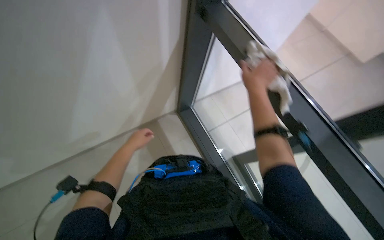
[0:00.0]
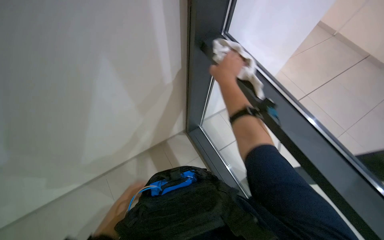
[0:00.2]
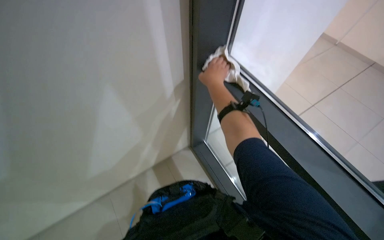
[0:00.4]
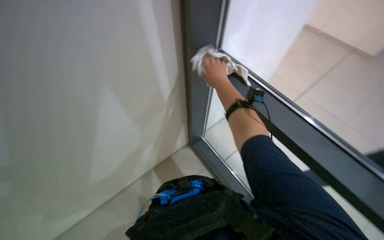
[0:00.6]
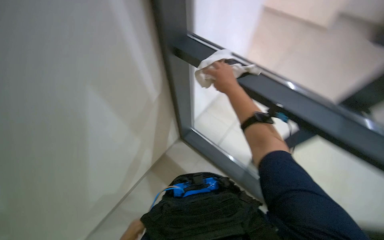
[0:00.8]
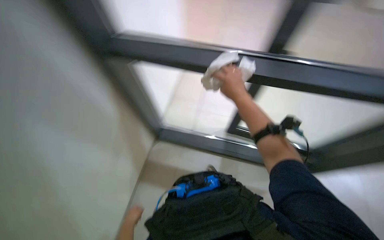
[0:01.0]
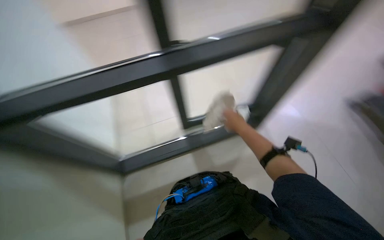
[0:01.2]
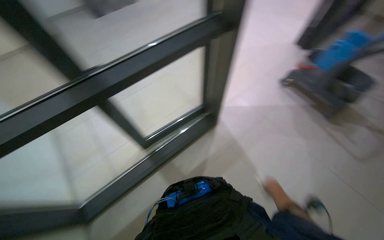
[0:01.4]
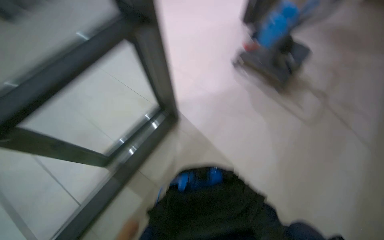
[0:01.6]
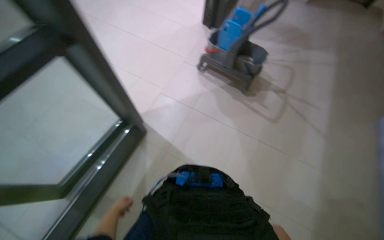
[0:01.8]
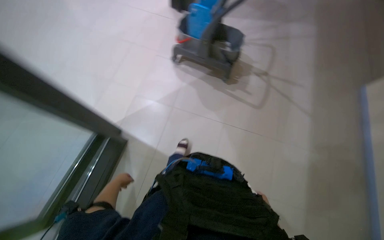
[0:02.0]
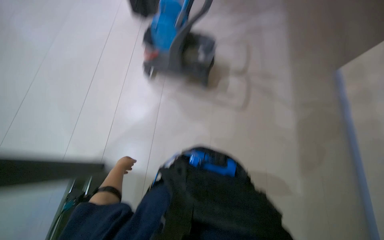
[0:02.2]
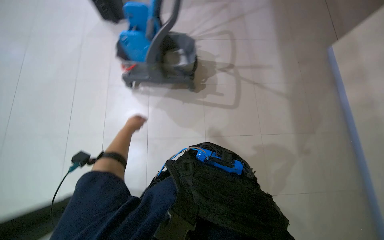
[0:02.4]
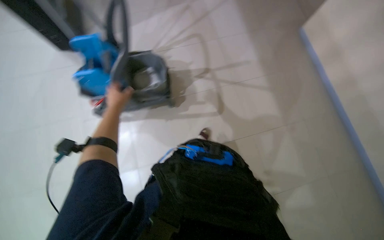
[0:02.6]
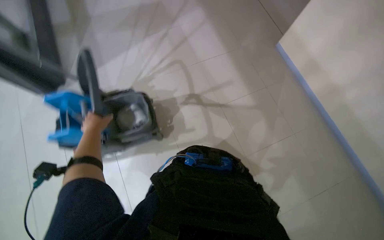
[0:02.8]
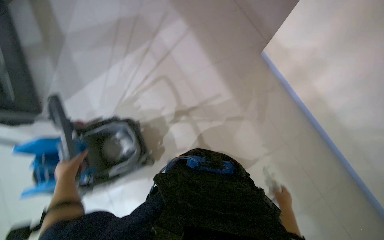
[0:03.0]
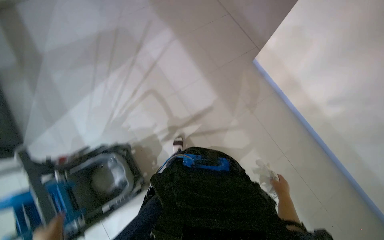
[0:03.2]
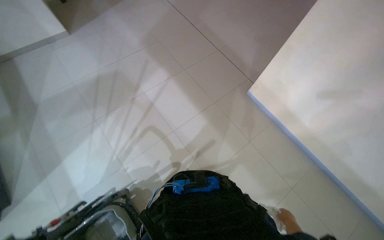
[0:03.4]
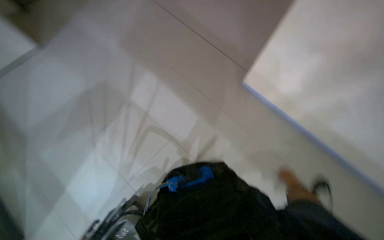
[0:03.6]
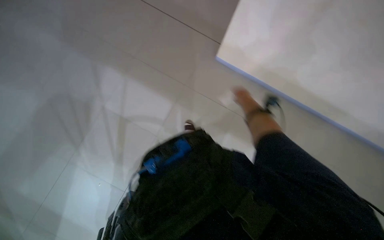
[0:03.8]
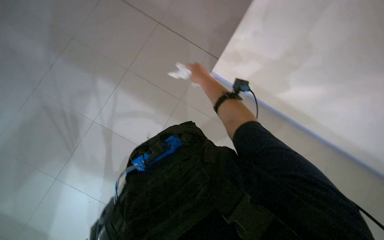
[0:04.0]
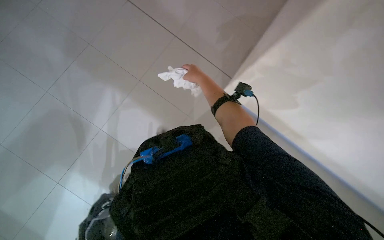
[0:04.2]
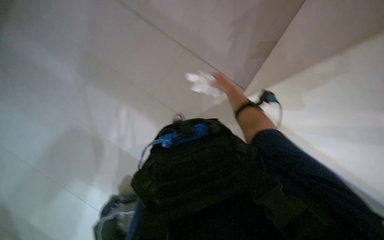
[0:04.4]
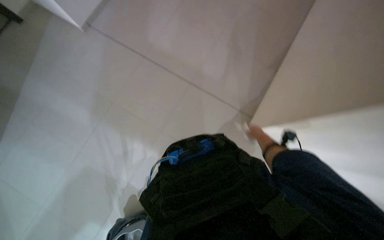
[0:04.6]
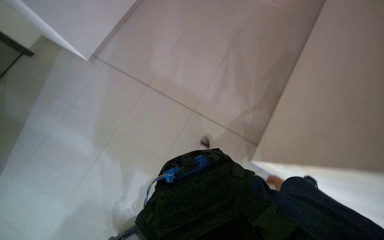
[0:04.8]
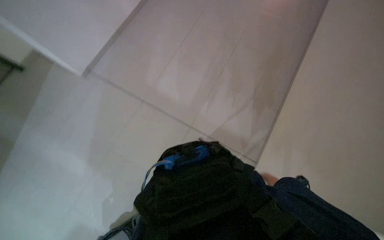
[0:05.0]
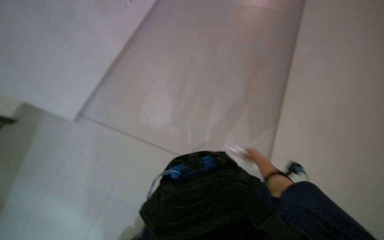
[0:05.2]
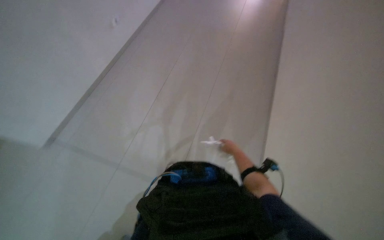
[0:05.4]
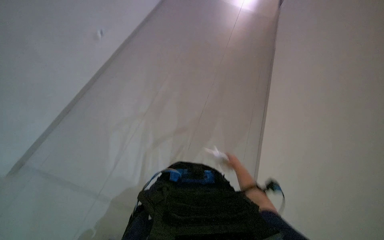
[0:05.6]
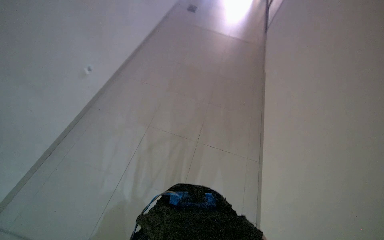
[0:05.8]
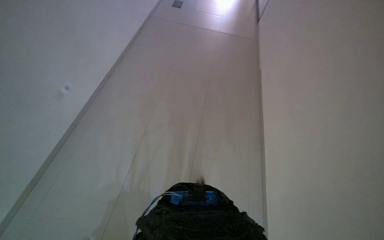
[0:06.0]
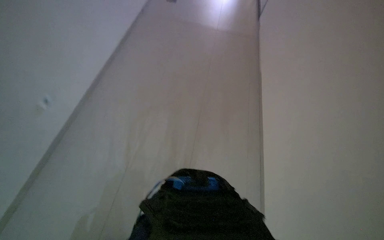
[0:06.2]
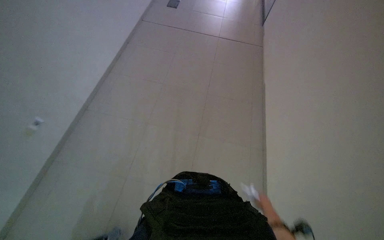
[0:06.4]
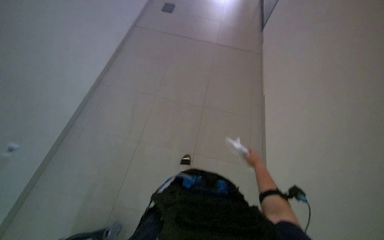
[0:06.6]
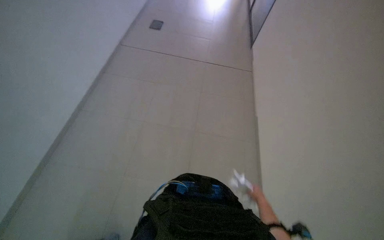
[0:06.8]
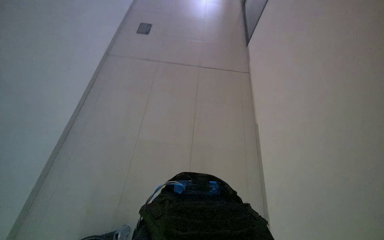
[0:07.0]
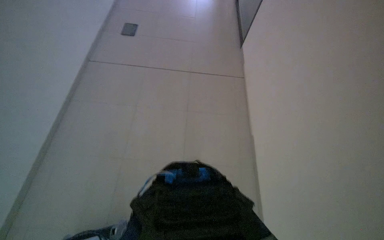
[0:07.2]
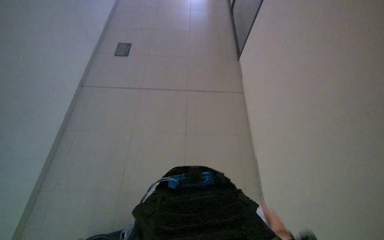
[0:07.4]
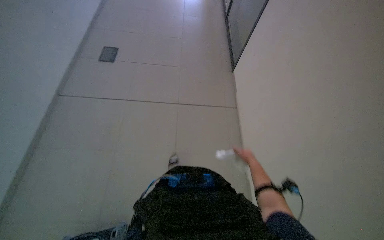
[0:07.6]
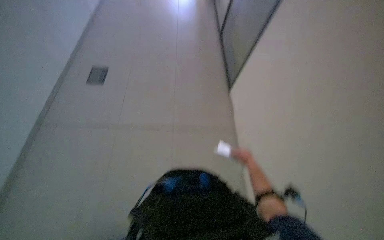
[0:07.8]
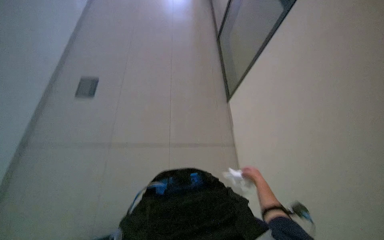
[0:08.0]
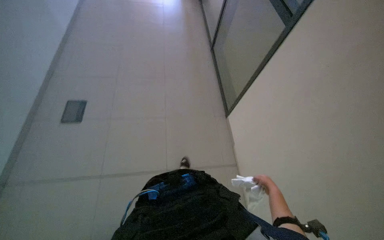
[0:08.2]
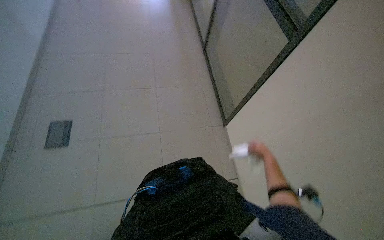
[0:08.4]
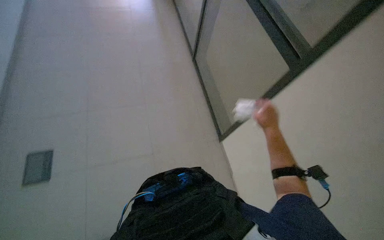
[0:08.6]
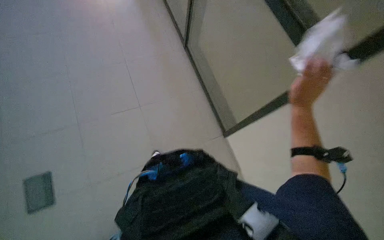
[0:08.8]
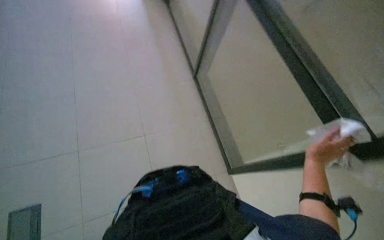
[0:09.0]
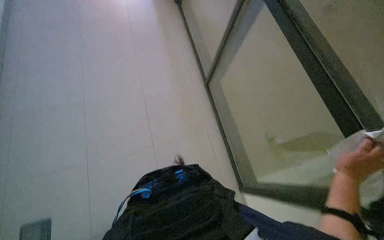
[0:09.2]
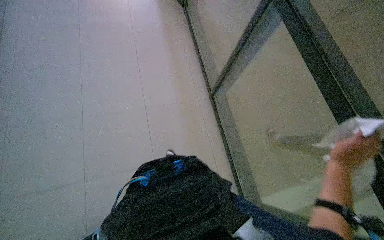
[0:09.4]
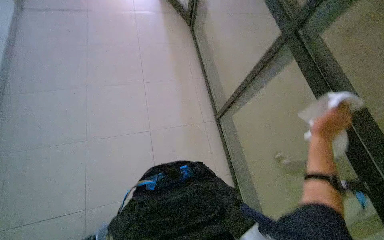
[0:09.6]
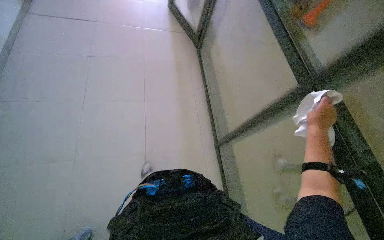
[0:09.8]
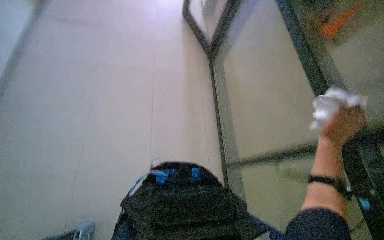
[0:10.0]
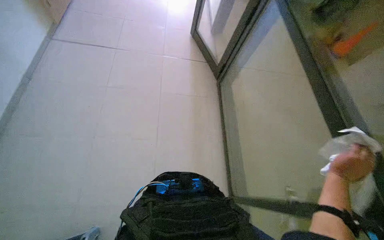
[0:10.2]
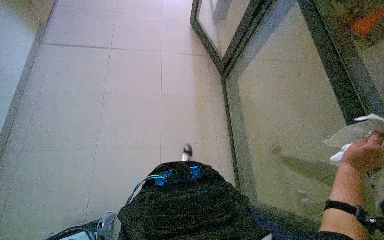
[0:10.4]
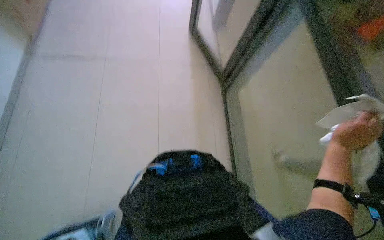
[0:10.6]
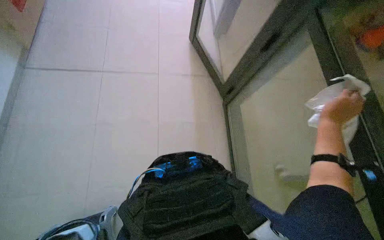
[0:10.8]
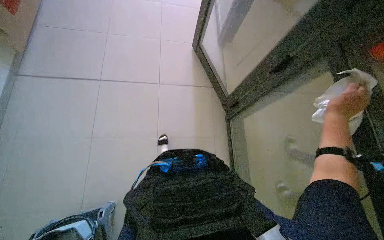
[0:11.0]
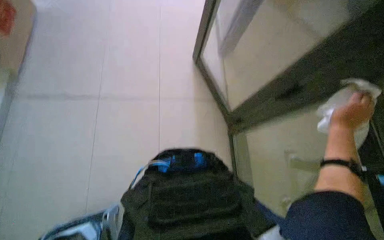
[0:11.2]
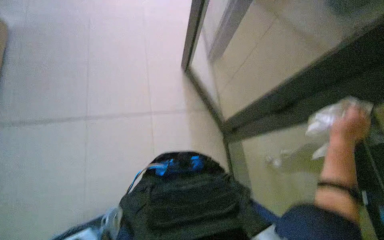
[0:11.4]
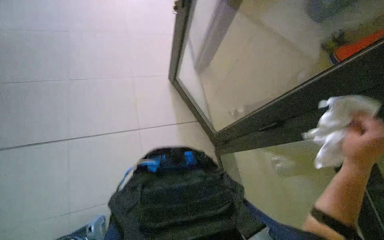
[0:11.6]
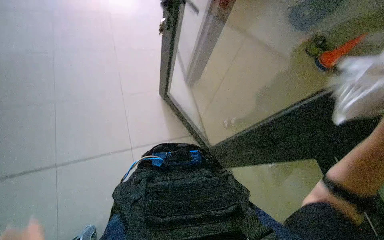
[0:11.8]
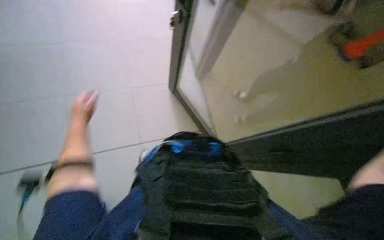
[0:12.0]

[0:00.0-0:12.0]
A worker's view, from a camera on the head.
Job: cleaning windows.
The whole recording: Wiping glass panels. The worker wipes the glass panels and frames with a cloth.
0:01.6 to 0:03.0: The head rotates about 35 degrees to the right.
0:03.0 to 0:04.4: The scene rotates counterclockwise by roughly 25 degrees.
0:04.4 to 0:06.0: The view tips upward by some 25 degrees.
0:07.6 to 0:09.0: The view tips upward by some 20 degrees. The right hand goes up and down the picture, some 35 cm each way, reversing 2 times.
0:09.0 to 0:10.4: The camera pitches upward, by about 15 degrees. The right hand shifts about 10 cm to the right, and goes up the picture and returns, some 10 cm each way.

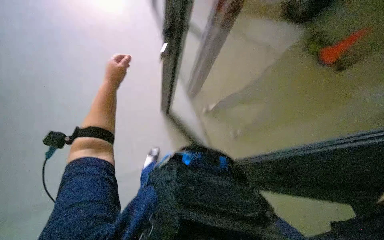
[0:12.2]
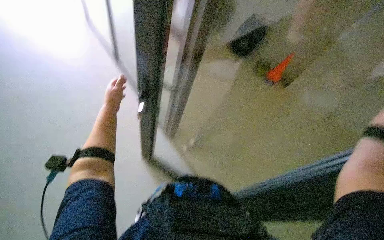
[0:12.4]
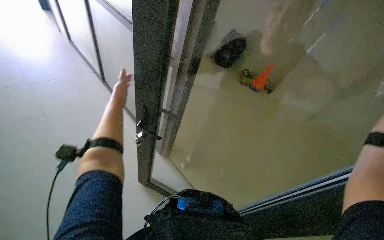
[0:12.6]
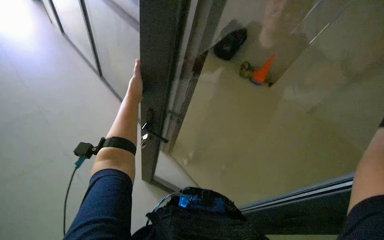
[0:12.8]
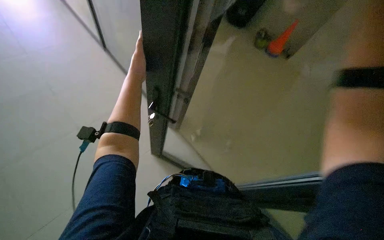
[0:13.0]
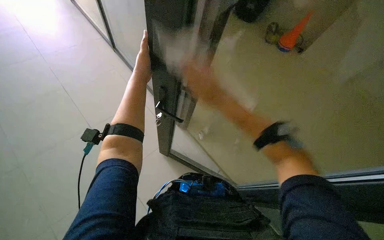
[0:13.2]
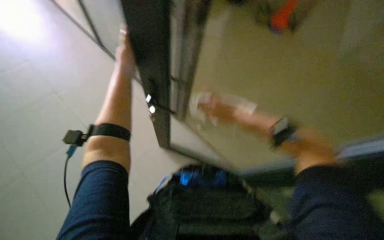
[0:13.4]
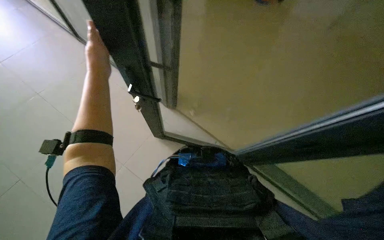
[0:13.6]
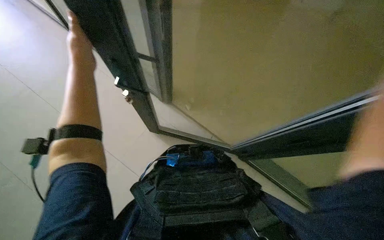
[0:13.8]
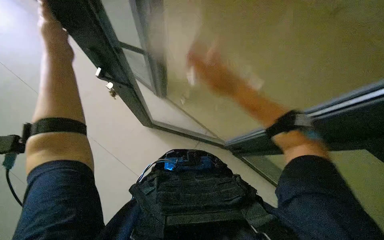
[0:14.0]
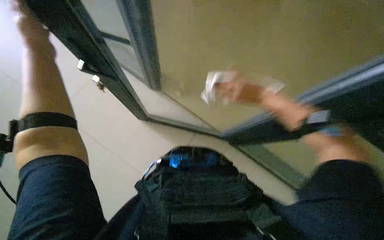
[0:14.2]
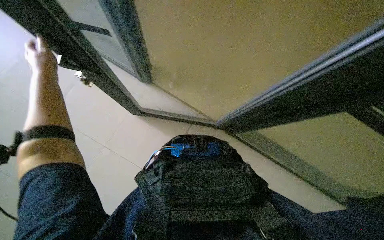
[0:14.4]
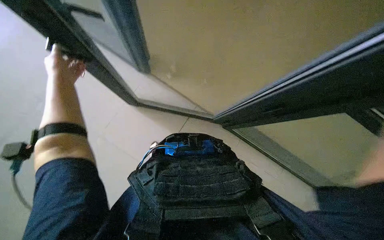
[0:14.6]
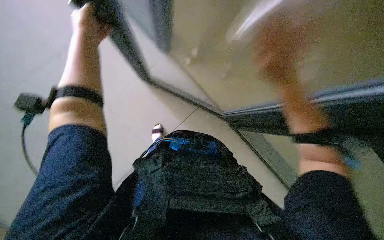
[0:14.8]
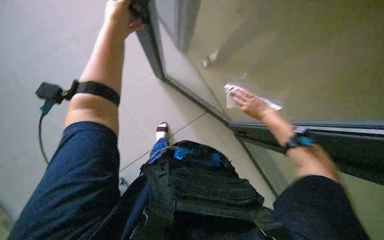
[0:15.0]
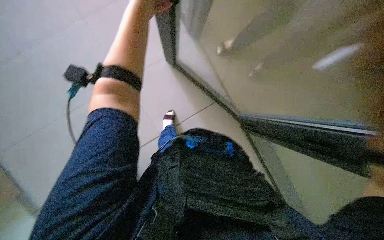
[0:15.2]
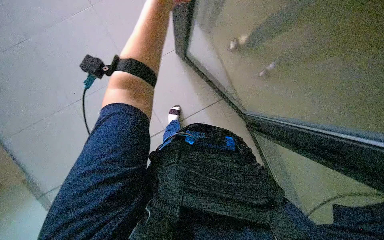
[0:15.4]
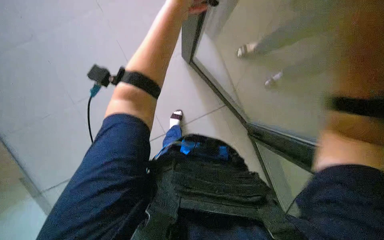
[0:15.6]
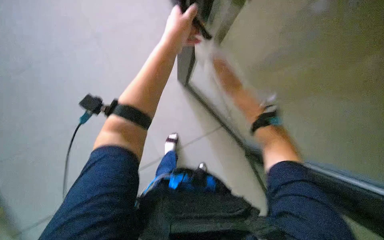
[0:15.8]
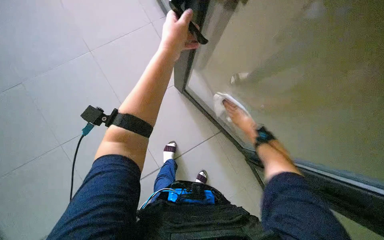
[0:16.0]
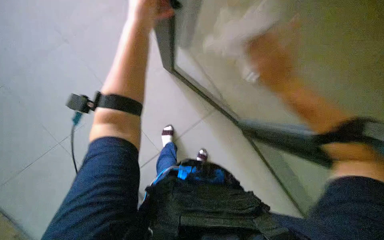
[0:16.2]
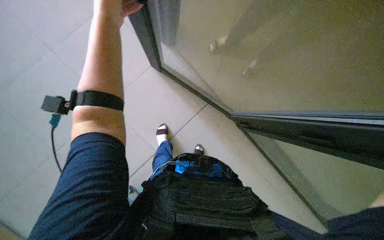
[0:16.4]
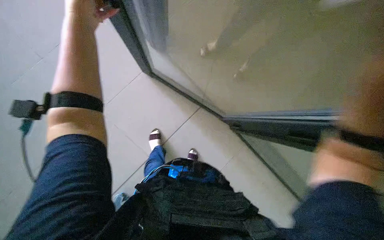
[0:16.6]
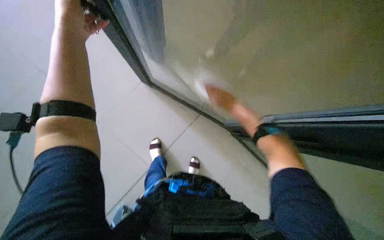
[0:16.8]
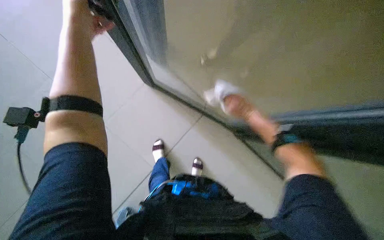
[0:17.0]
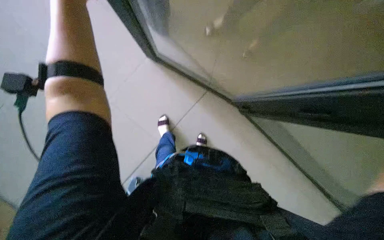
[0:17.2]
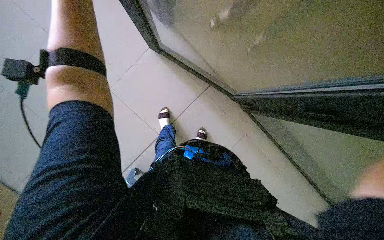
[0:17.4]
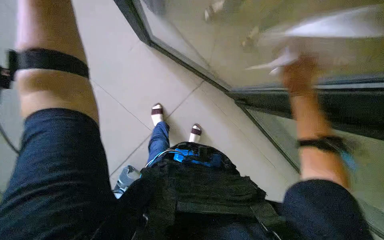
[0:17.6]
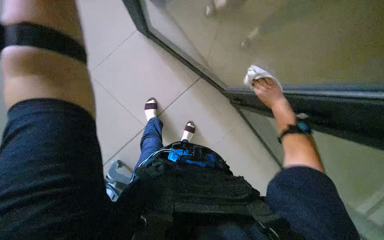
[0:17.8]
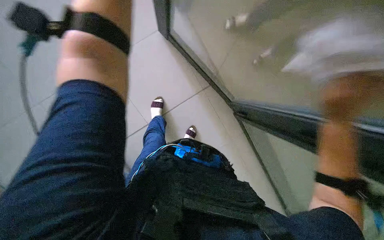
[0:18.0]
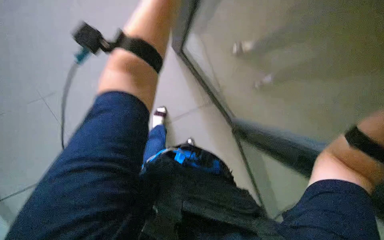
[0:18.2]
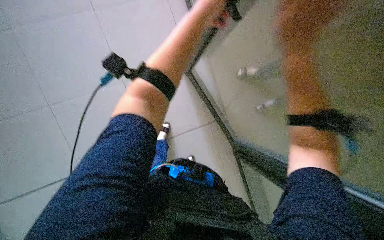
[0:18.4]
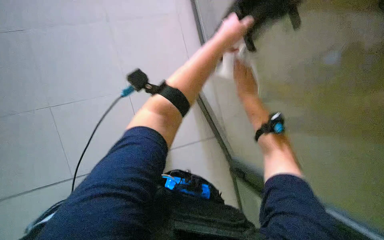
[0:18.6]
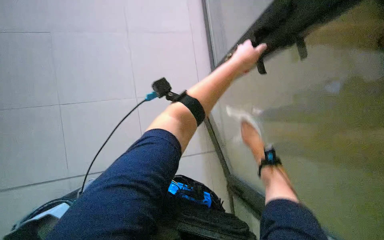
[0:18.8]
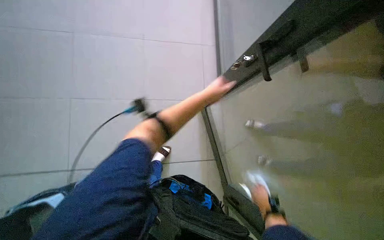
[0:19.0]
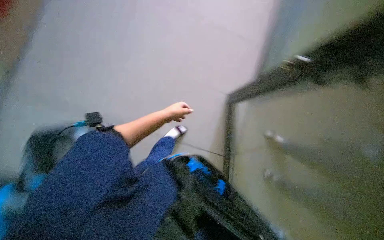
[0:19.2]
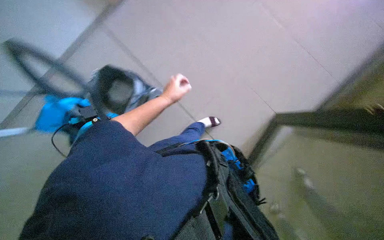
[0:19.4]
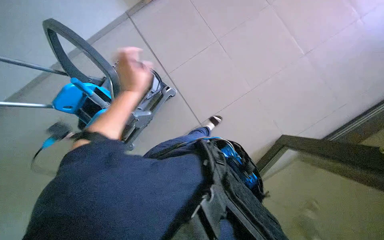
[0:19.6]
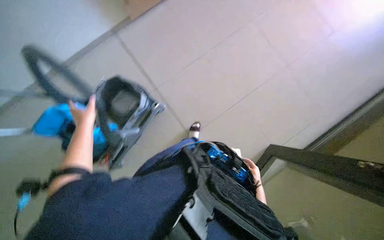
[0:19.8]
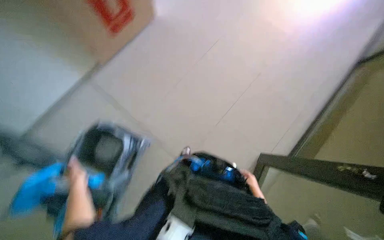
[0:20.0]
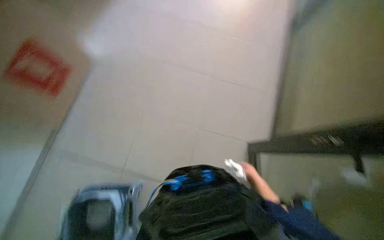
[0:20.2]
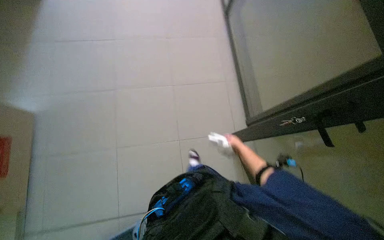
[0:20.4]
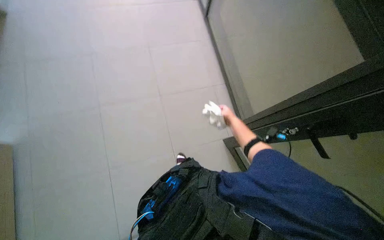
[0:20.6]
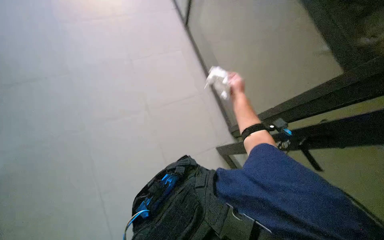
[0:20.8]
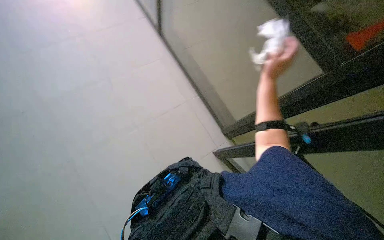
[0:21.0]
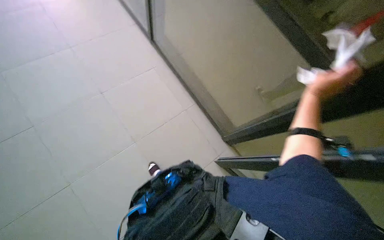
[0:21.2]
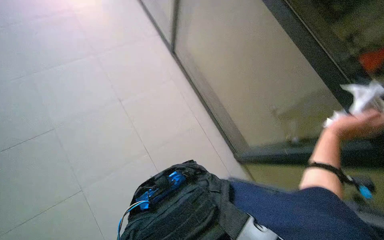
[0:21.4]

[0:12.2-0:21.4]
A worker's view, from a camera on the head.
Job: cleaning windows.
The whole recording: Wiping glass panels. The worker wipes the glass panels and frames with a cloth.
0:12.2 to 0:13.8: The wearer looks approximately 15 degrees further downward.
0:19.8 to 0:21.4: The wearer's head swings some 65 degrees to the right. The view tilts roughly 25 degrees upward.
